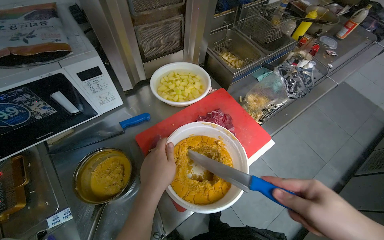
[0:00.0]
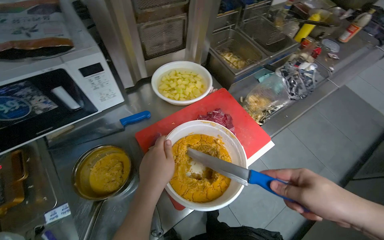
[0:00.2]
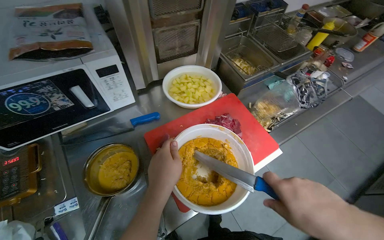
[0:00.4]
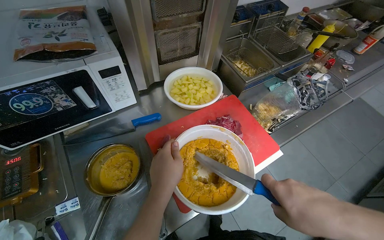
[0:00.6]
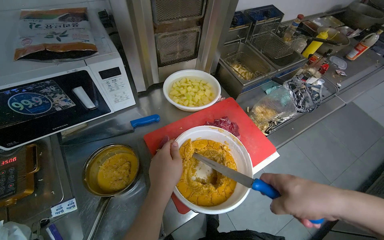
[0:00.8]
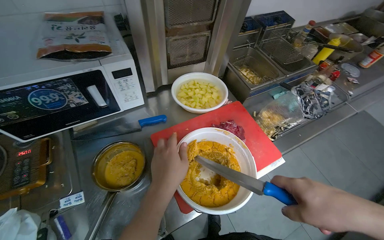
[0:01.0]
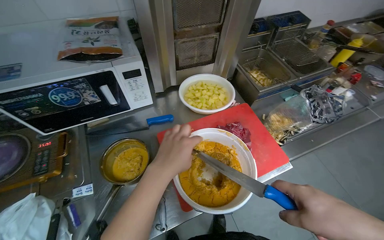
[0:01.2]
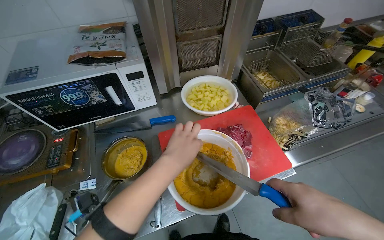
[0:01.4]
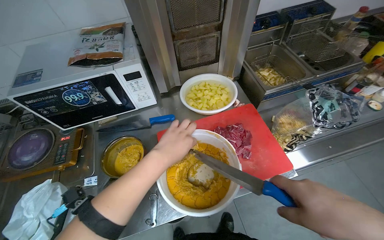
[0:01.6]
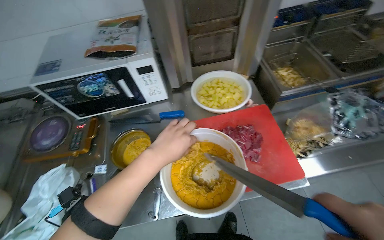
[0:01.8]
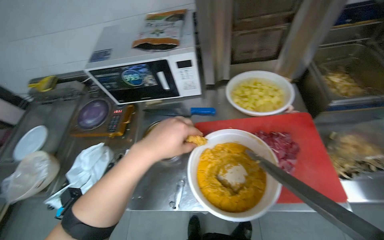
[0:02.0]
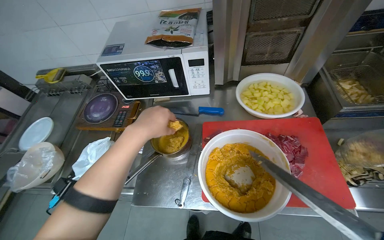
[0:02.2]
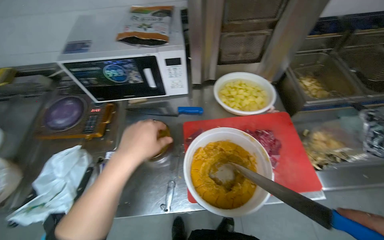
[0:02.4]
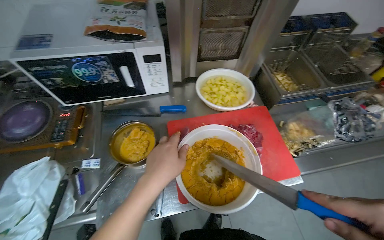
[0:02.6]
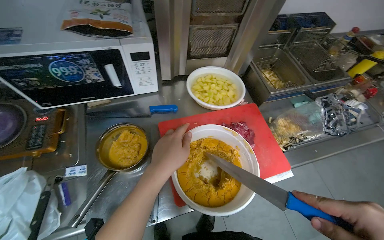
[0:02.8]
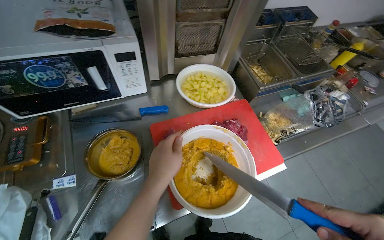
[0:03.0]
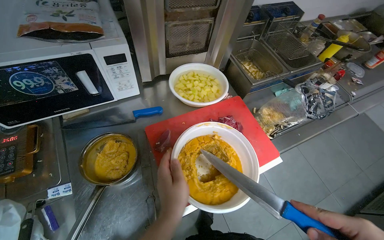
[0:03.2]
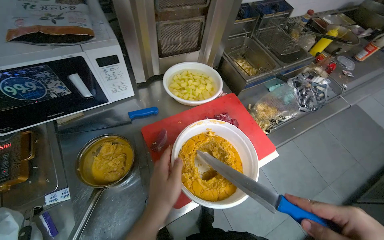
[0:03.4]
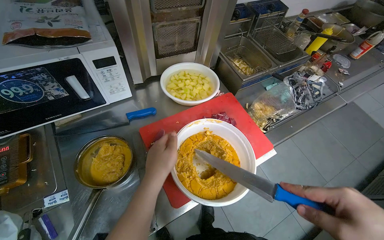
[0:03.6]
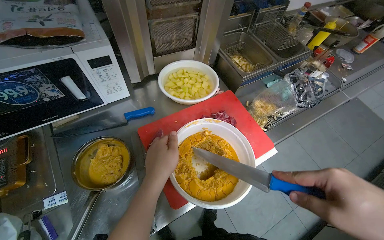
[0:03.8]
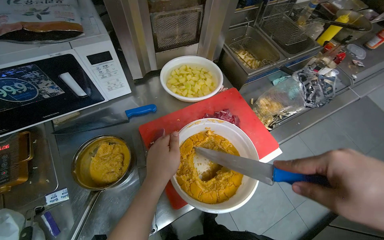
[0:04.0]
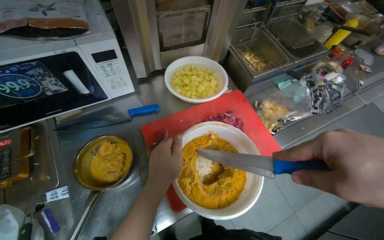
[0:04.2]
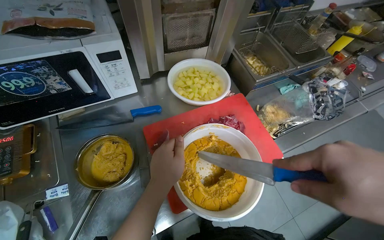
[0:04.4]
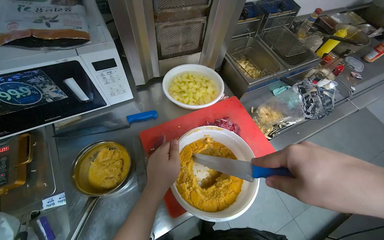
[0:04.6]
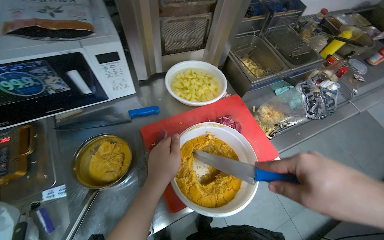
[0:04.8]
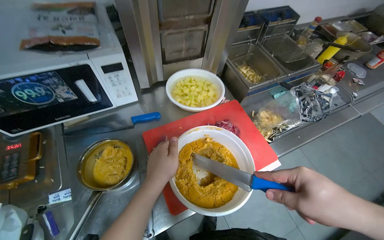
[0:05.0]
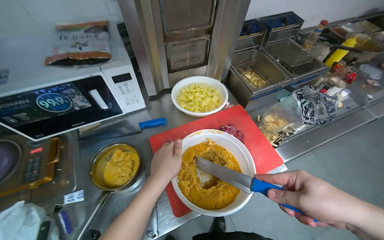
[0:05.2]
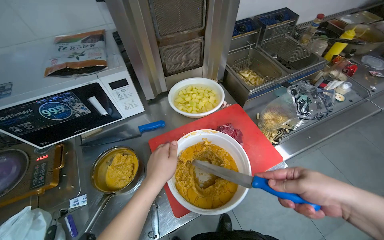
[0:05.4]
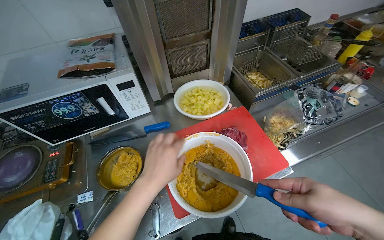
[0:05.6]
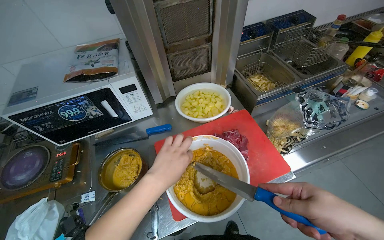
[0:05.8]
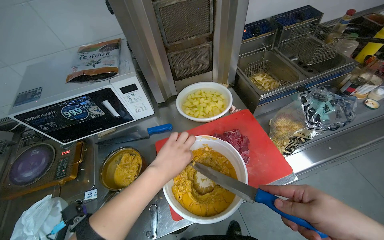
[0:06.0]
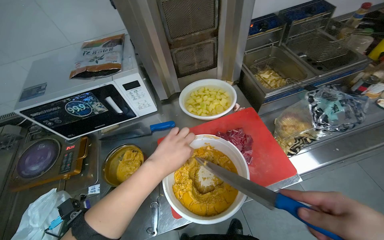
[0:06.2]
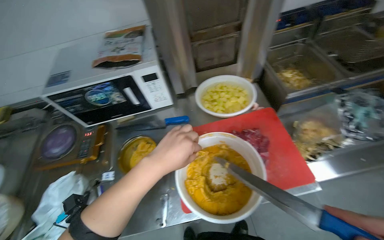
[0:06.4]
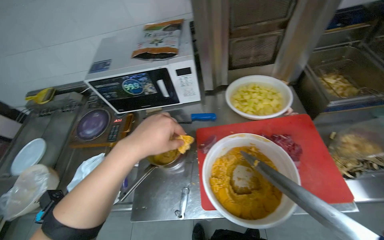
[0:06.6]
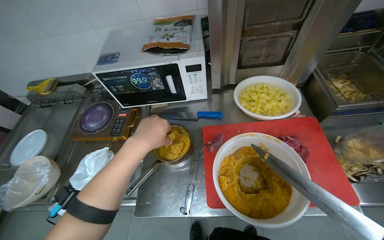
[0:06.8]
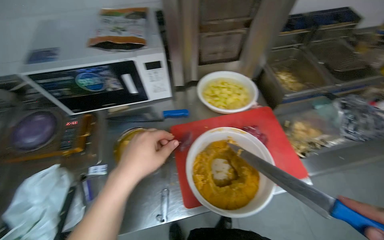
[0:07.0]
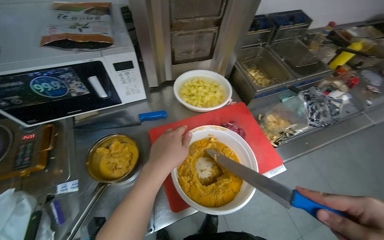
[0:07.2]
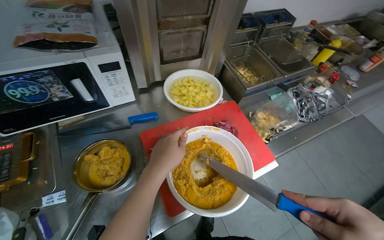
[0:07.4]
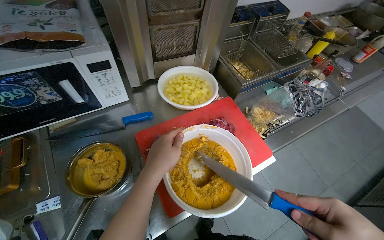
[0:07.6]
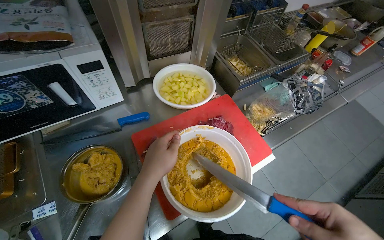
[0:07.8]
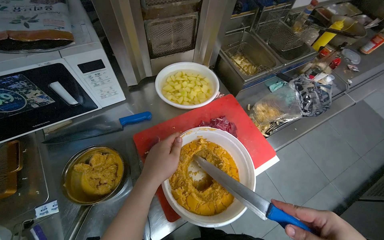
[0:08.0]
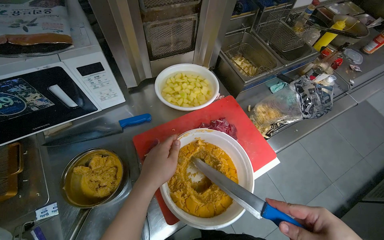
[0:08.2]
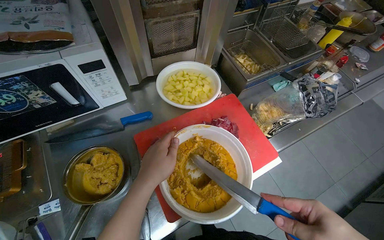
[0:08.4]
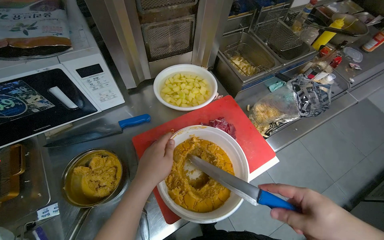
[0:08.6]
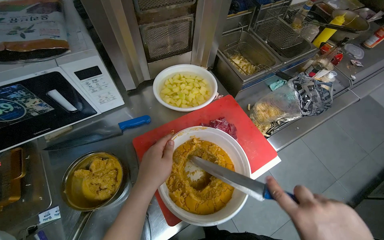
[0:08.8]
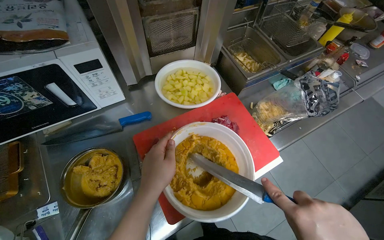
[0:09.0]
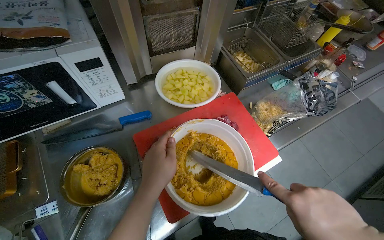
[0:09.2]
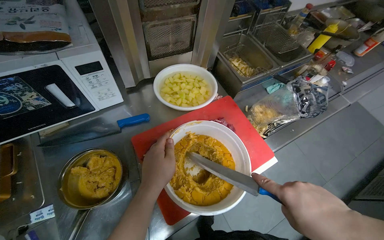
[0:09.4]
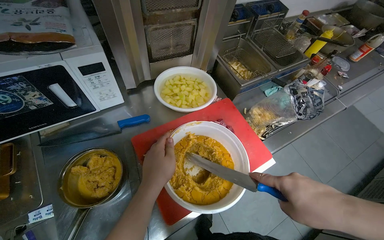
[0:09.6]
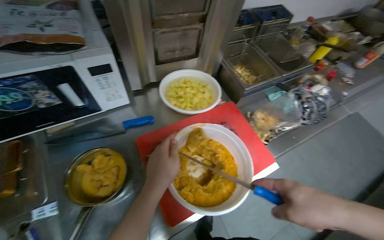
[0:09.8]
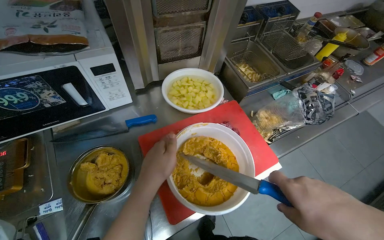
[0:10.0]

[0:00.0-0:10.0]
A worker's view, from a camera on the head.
Job: preparing food.
The whole recording: Mixing and seasoning paste. The worker mixes a yellow paste in a container with a knife, adding ingredients from a pot and seasoning.
0:00.0 to 0:01.4: The head rotates about 20 degrees to the left.

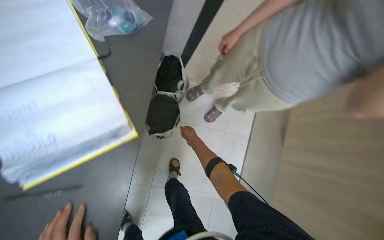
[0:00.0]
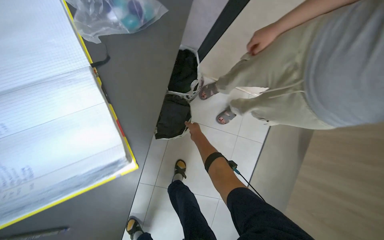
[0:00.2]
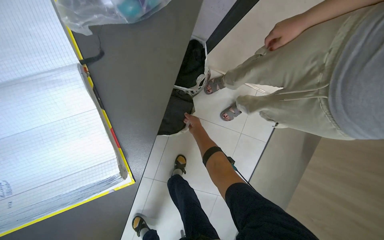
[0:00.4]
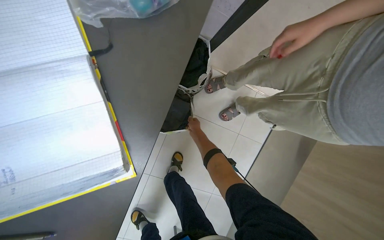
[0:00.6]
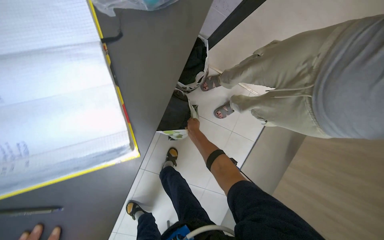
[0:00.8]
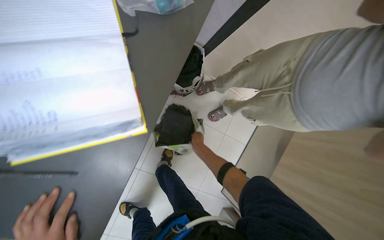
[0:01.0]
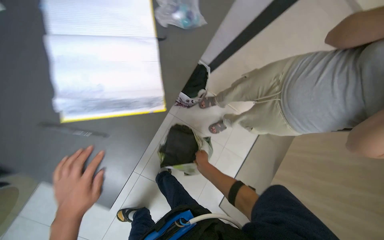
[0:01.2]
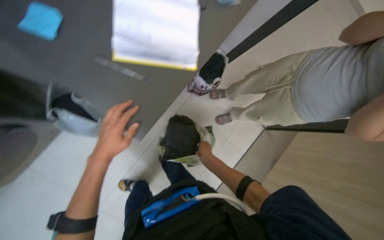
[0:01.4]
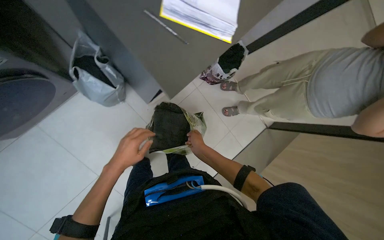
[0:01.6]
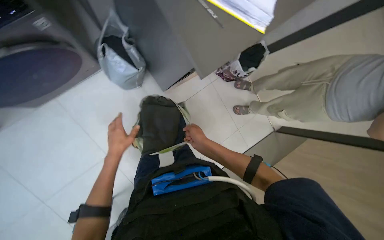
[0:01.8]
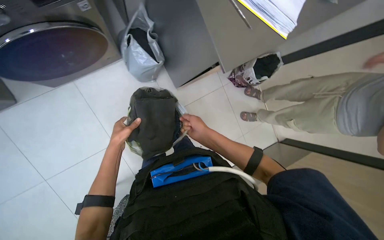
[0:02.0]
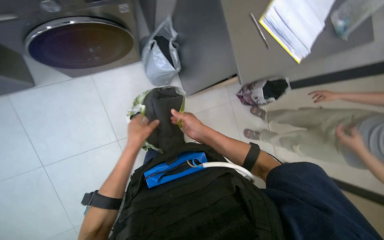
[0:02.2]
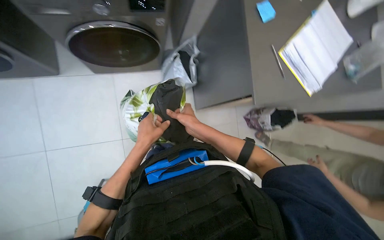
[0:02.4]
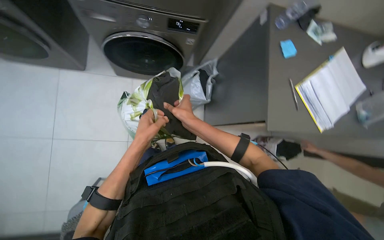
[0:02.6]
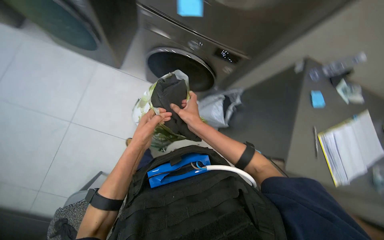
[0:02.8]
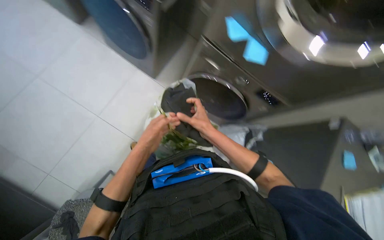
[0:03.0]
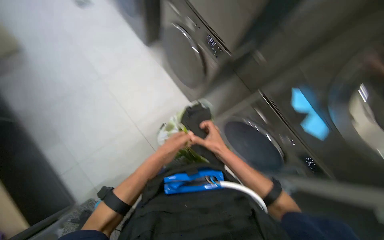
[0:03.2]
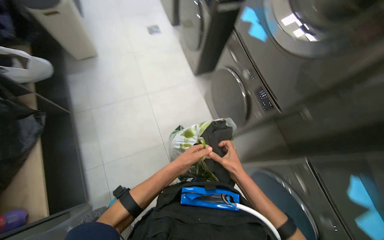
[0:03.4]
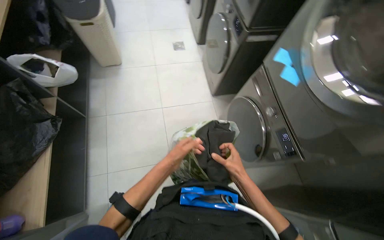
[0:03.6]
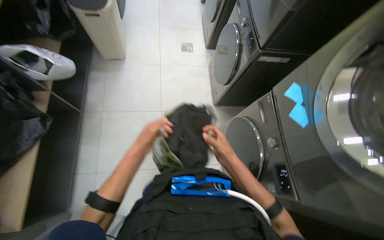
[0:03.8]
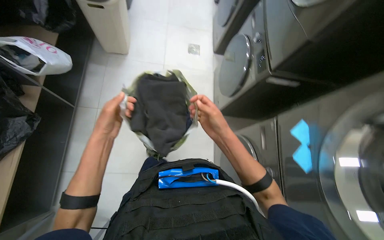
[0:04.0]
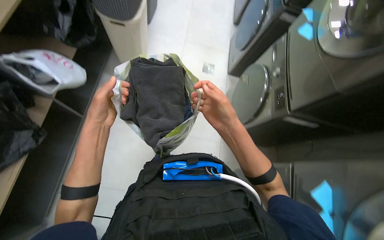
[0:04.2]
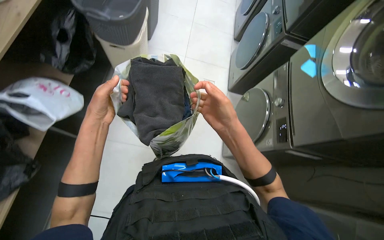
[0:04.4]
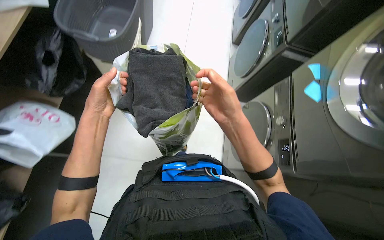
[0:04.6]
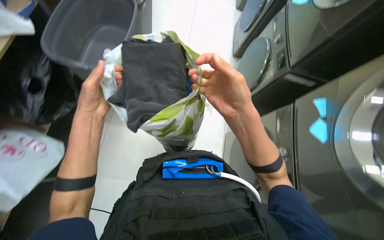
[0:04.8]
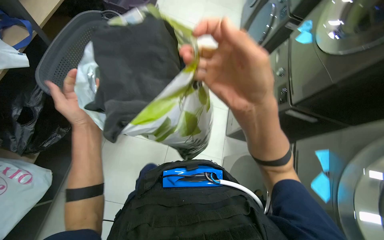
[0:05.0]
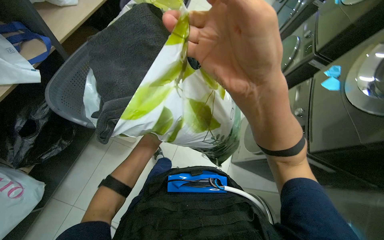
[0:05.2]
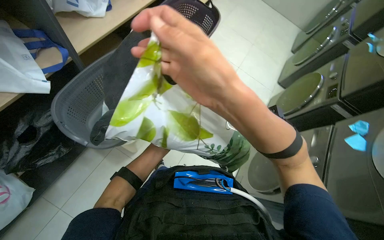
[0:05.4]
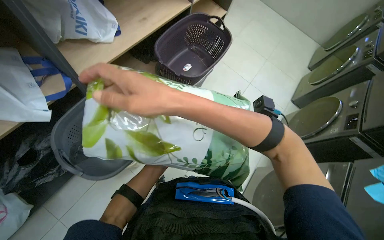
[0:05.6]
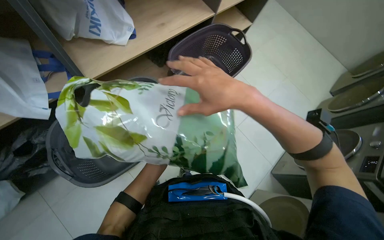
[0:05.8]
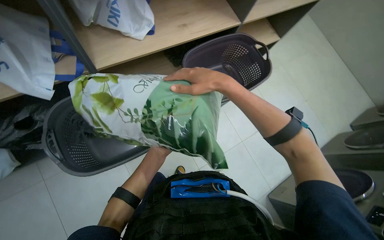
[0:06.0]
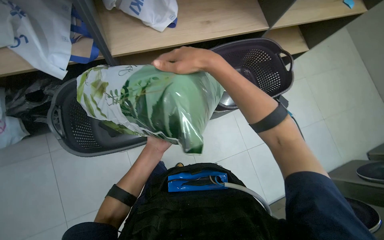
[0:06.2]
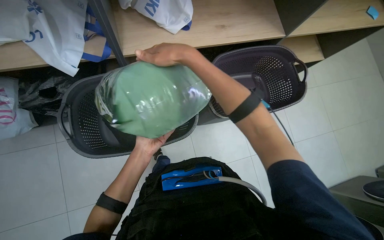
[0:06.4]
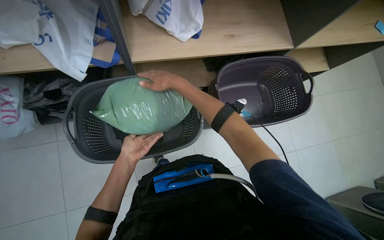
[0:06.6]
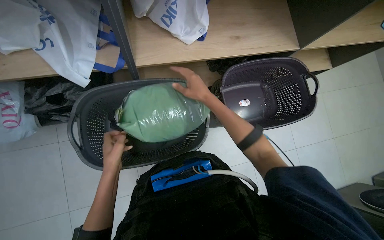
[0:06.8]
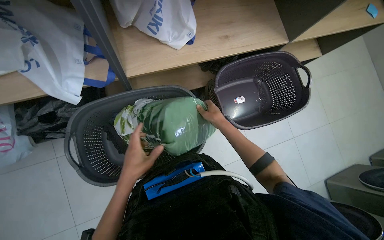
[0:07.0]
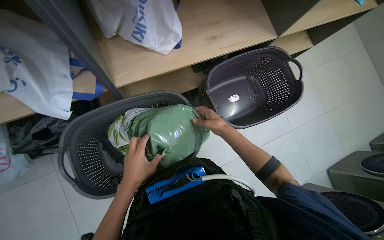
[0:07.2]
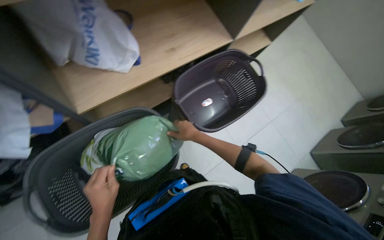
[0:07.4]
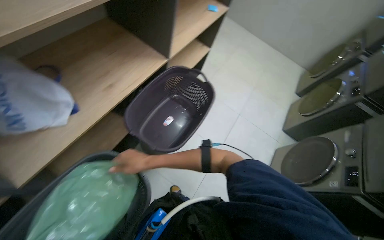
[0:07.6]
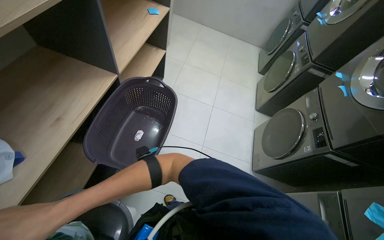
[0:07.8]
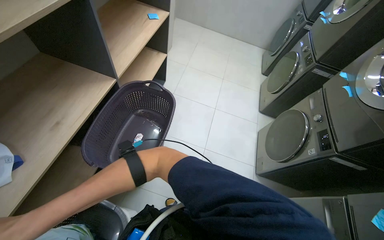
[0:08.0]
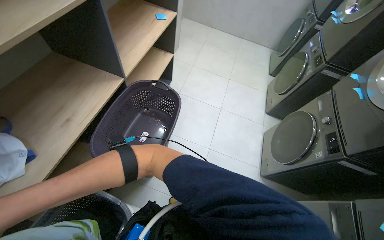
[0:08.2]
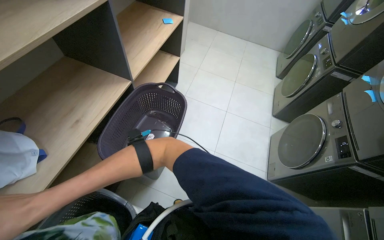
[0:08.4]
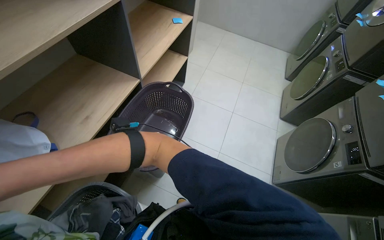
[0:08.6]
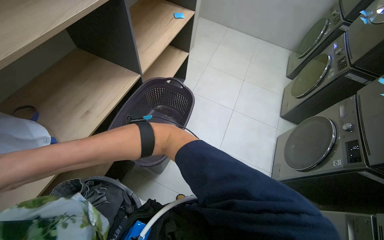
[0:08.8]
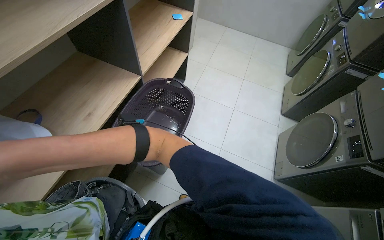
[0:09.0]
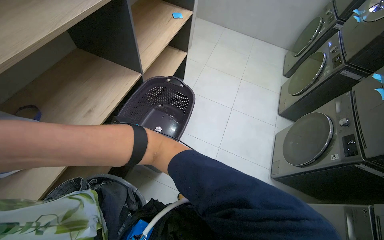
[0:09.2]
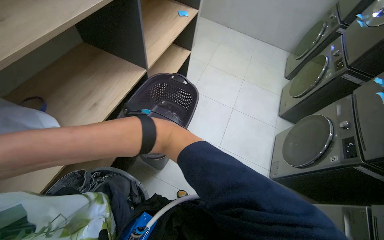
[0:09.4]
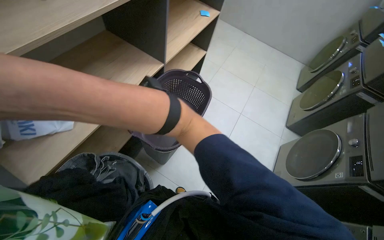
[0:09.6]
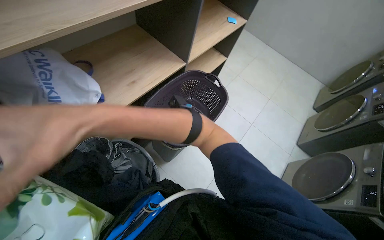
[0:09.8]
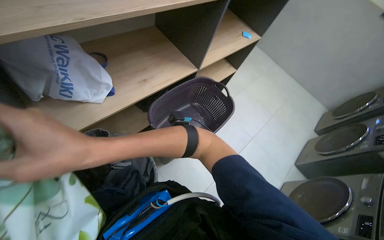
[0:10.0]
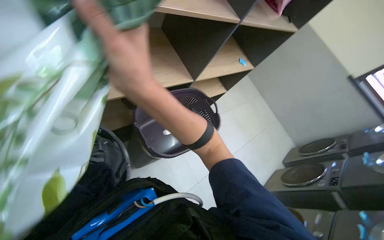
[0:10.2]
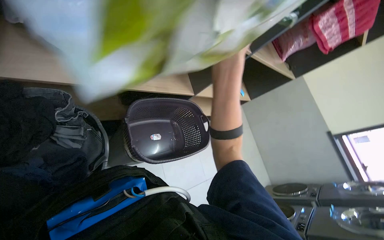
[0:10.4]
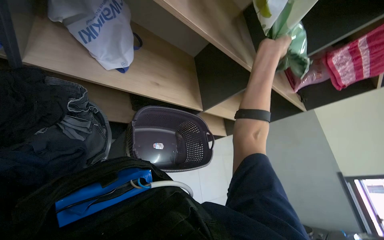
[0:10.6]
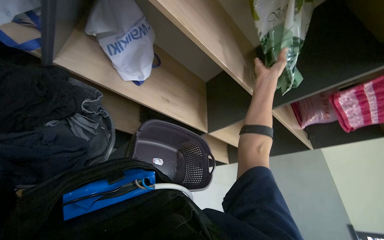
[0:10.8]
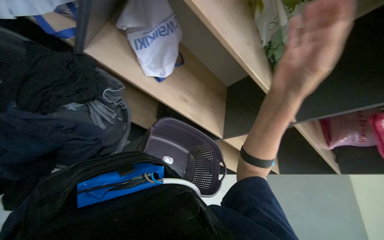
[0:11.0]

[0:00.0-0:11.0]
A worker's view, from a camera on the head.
Job: managing laundry.
The whole recording: Sorting clothes into baskets. The worker sorts clothes from a pile and places them into different laundry baskets.
0:00.0 to 0:01.6: Everything in view rotates about 30 degrees clockwise. The right hand travels nearer to the camera by about 15 cm, and reaches some 15 cm down the picture, then returns.
0:01.6 to 0:03.2: The camera travels about 80 cm. The head rotates approximately 95 degrees to the left. The view tips upward by roughly 40 degrees.
0:03.2 to 0:04.8: The wearer moves about 1 m. The wearer's head swings about 50 degrees to the left.
0:04.8 to 0:06.2: The wearer moves about 70 cm. The wearer's head swings some 55 degrees to the left. The view tilts roughly 15 degrees upward.
0:06.2 to 0:07.8: The head rotates about 55 degrees to the right.
0:07.8 to 0:09.4: The right hand heads nearer to the camera and up the picture, covering roughly 20 cm.
0:09.4 to 0:11.0: The view tips upward by approximately 30 degrees. The scene rotates clockwise by about 75 degrees.
